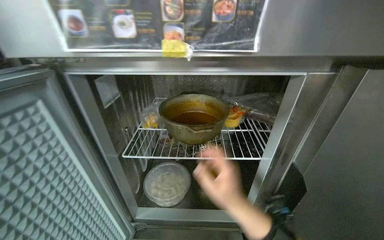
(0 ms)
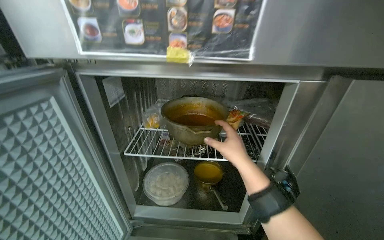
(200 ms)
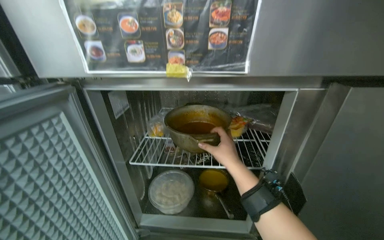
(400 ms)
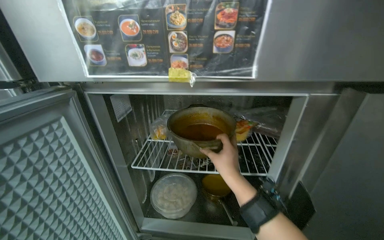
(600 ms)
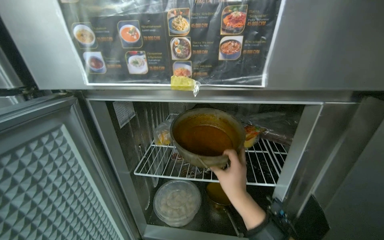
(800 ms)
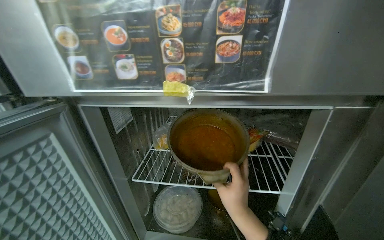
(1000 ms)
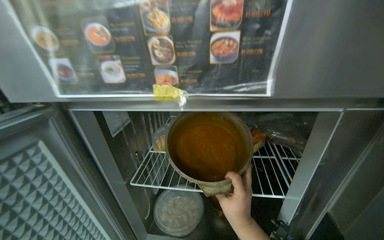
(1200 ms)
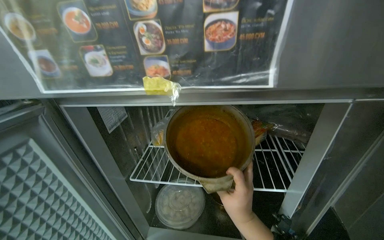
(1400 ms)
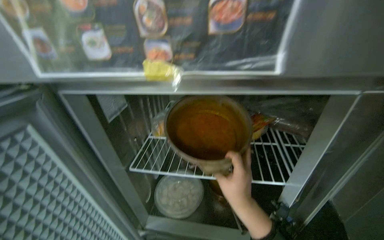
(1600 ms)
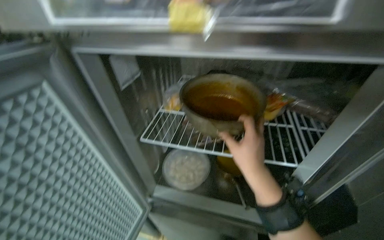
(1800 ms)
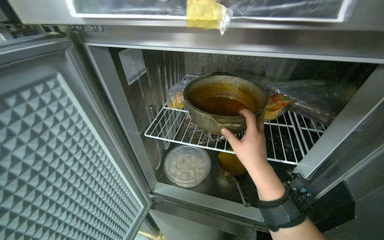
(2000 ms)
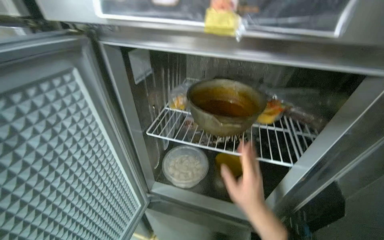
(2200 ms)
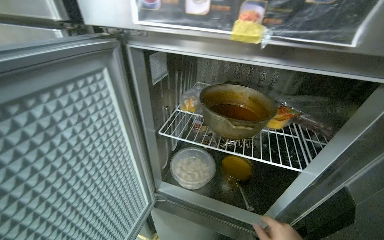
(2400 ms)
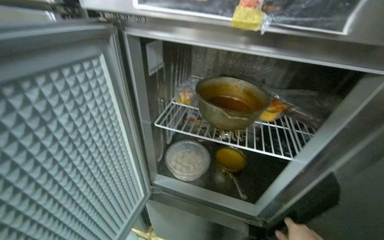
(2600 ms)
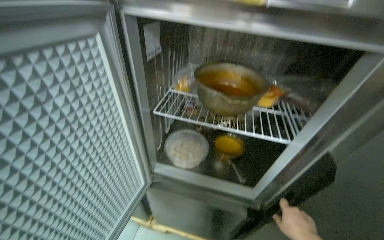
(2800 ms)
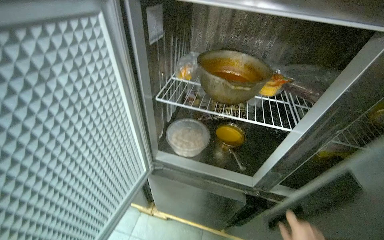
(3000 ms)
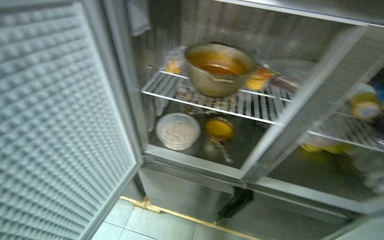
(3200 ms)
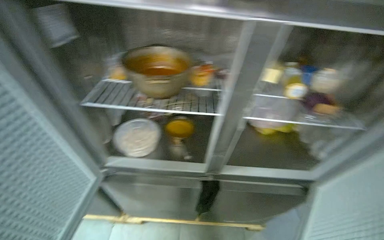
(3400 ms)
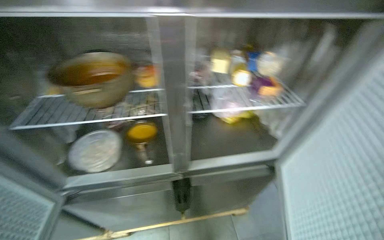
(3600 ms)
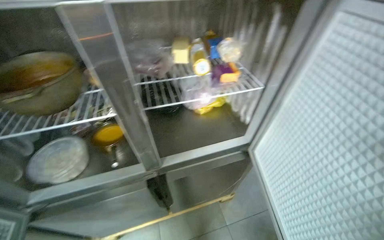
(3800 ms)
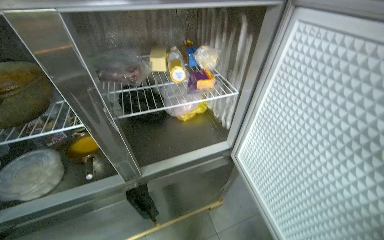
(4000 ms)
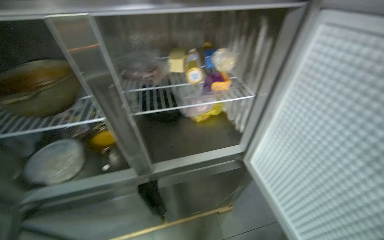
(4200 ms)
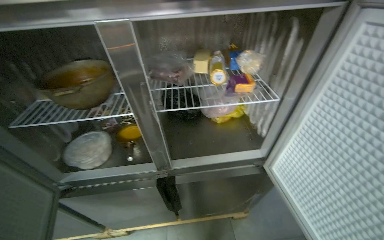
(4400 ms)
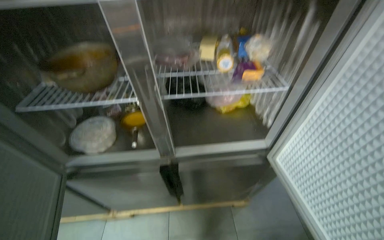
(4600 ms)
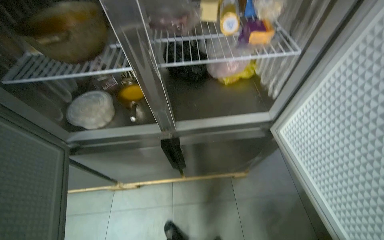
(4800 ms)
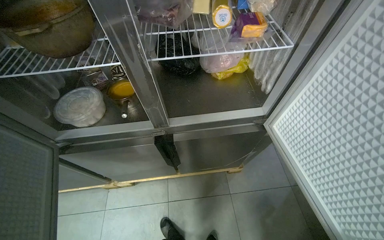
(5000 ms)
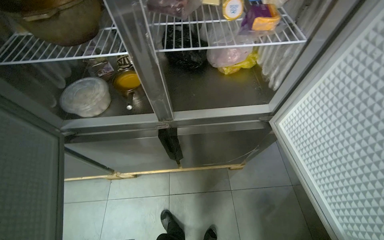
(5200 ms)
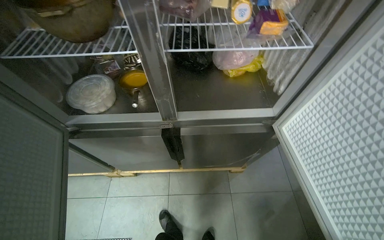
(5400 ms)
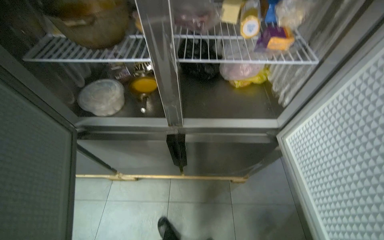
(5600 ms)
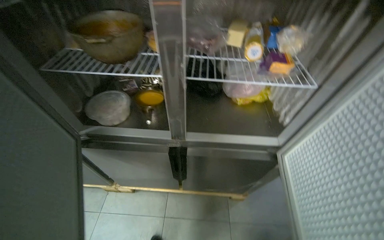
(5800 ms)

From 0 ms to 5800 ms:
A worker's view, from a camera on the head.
Job: organizing items.
The whole recording: Storing and retrieving food from refrigerator. The worker places a bag of food into the refrigerator and retrieves a pot of food.
From 0 ms to 1400 ms: The right hand heads farther from the camera, covering approximately 15 cm.
From 2800 ms to 4400 ms: The wearer moves some 40 cm.

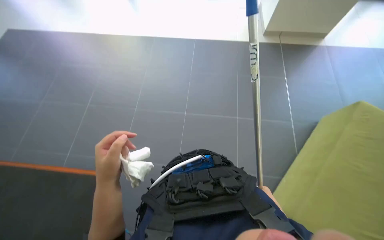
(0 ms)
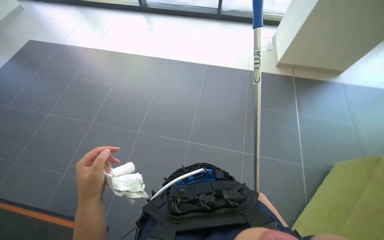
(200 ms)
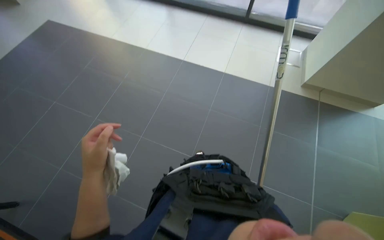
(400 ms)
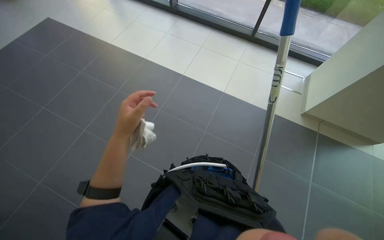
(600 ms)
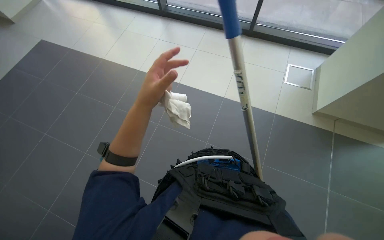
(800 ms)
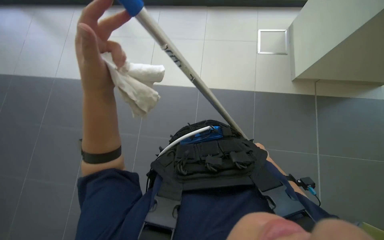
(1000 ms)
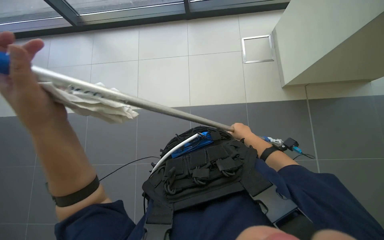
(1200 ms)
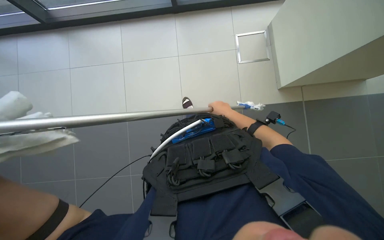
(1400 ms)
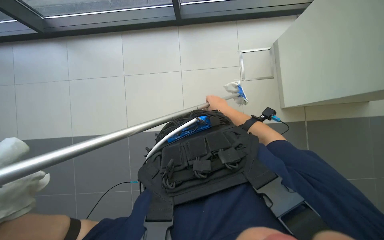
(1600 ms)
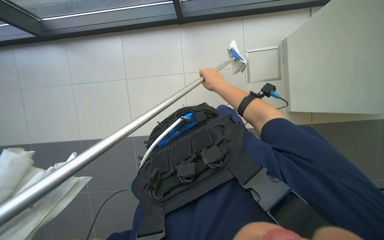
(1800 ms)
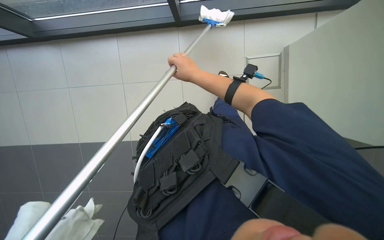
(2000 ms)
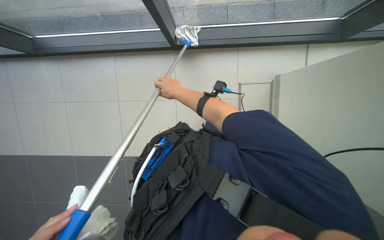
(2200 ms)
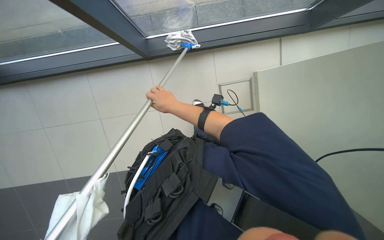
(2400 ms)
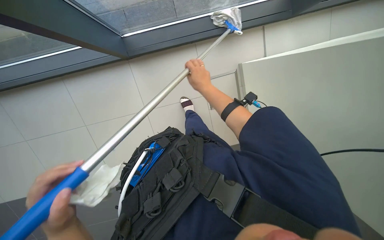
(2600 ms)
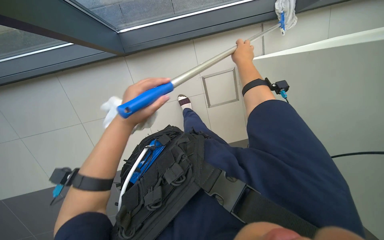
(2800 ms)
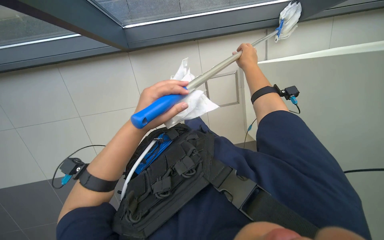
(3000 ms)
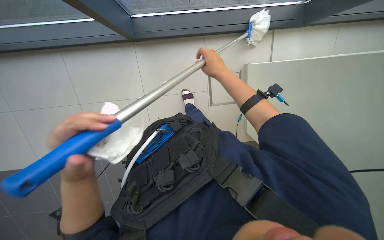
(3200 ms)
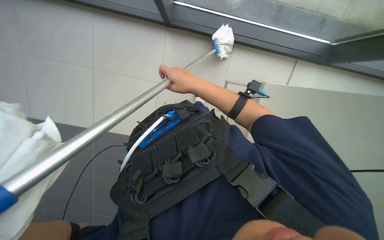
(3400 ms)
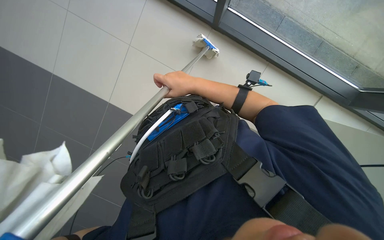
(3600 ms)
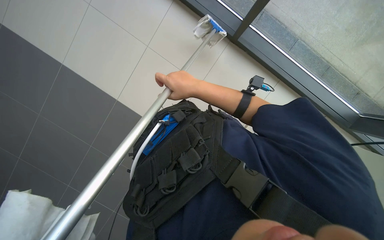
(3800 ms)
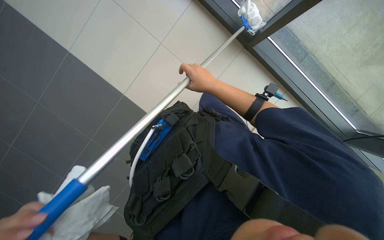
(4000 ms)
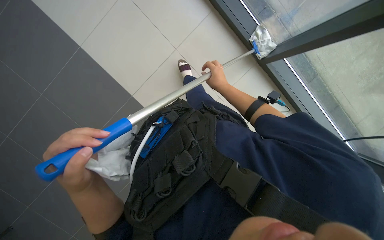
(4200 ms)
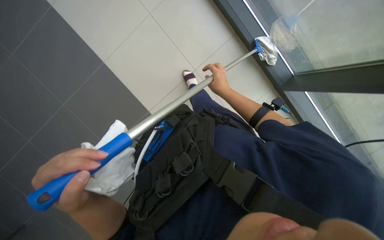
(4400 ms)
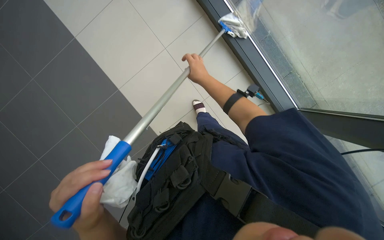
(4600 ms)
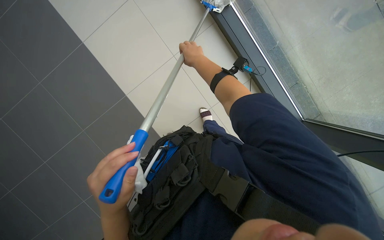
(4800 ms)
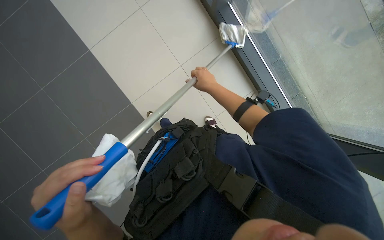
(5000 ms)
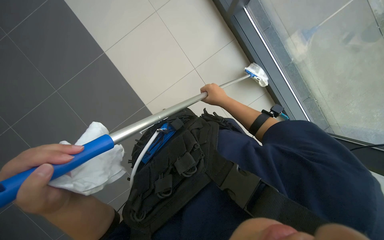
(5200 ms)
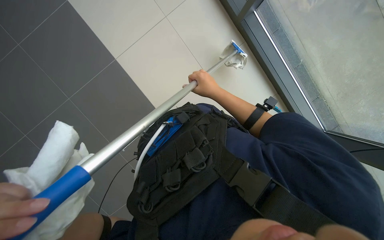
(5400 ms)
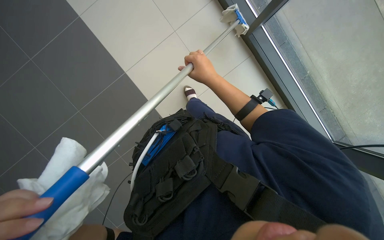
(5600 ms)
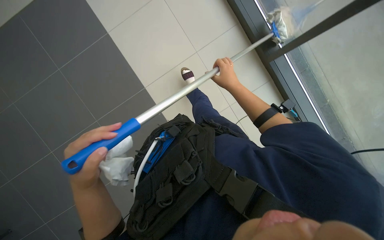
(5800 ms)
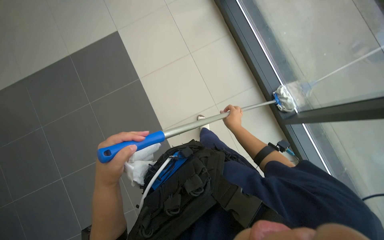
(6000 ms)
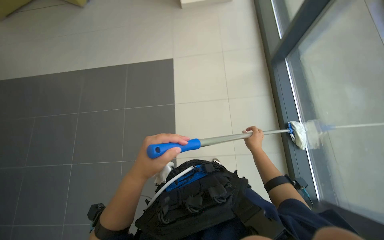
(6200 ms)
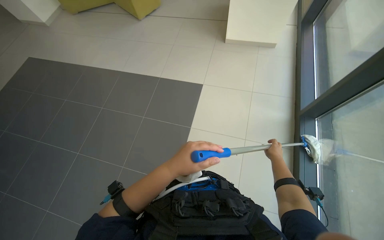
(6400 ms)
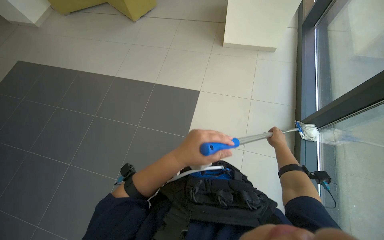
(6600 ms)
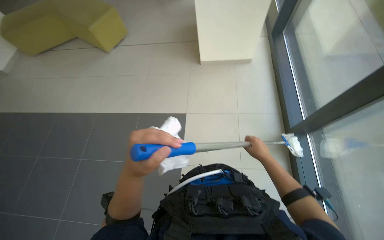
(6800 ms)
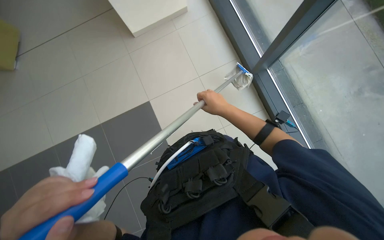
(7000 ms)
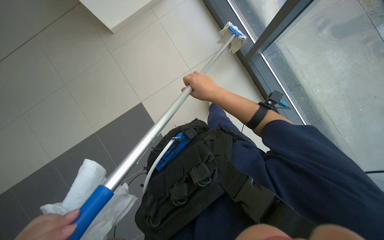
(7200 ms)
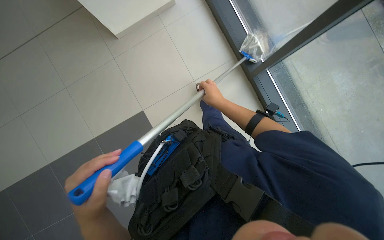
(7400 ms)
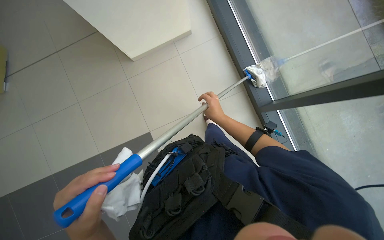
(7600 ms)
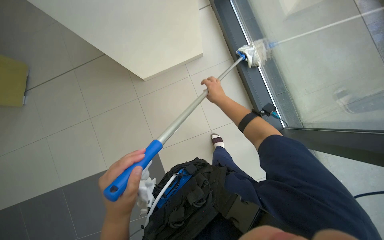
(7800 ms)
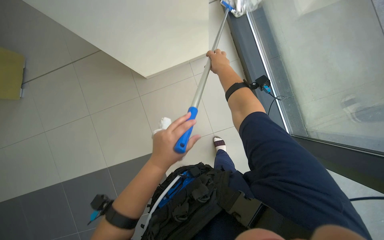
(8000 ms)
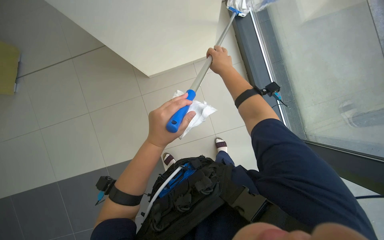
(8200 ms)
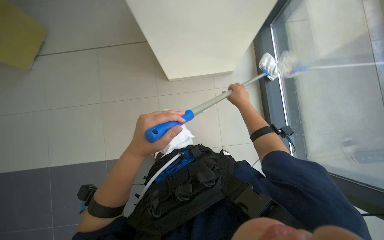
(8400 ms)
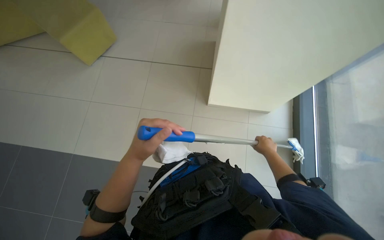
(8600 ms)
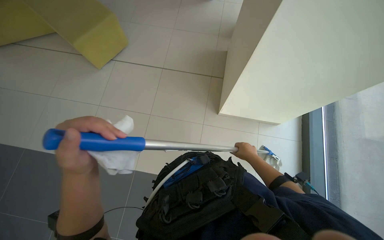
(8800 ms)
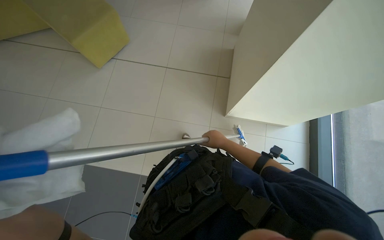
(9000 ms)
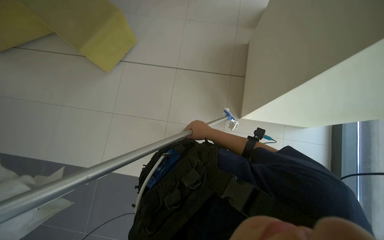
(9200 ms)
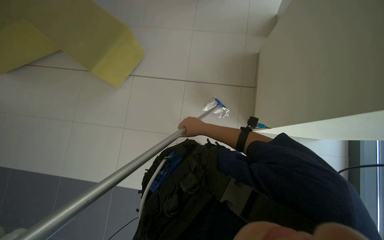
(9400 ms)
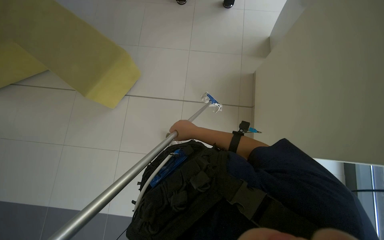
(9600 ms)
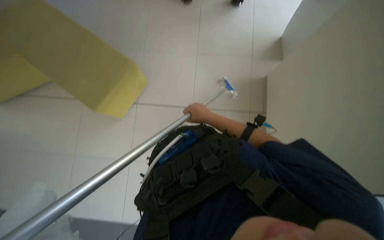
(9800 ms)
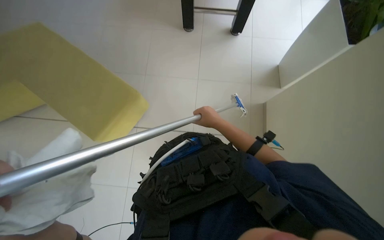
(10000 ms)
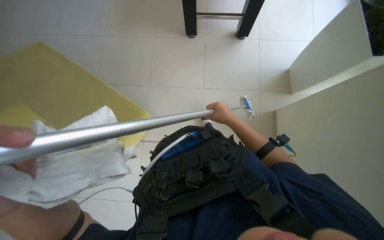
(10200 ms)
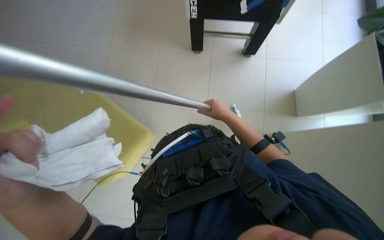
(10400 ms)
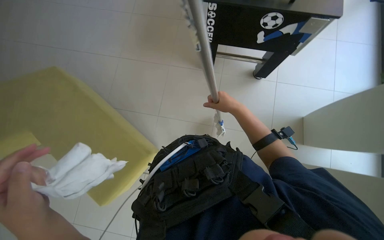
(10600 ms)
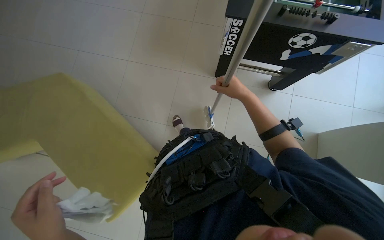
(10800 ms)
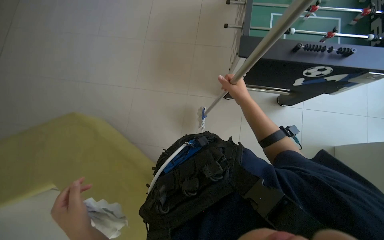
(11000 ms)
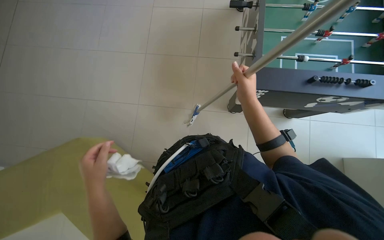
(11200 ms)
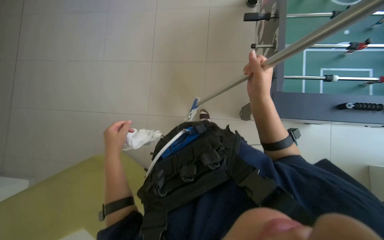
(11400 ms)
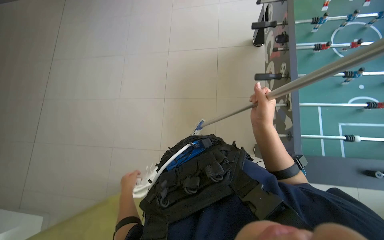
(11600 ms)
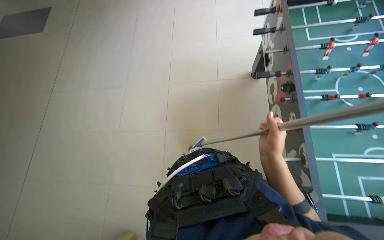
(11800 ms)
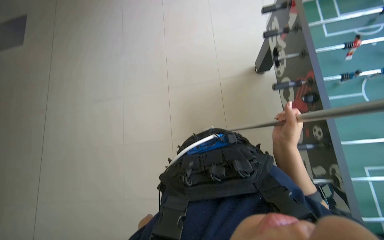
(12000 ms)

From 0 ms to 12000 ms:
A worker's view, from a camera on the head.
Job: cleaning windows.
The whole recording: Cleaning glass wall with long-handled tool. The worker cleans the glass wall using a long-handled cleaning tool.
From 1600 ms to 3000 ms: The right hand is displaced up the picture by some 15 cm, and travels to the left and back again, some 20 cm each way.
From 3000 ms to 4400 ms: The right hand moves down the picture and farther from the camera, roughly 25 cm, and travels to the left and back again, roughly 30 cm each way.
From 4400 ms to 6000 ms: The right hand is displaced down the picture by about 15 cm.
From 7600 ms to 9000 ms: The view tips upward by some 15 degrees. The right hand travels up the picture and back again, approximately 15 cm each way.
From 9000 ms to 10400 ms: The right hand shifts approximately 10 cm up the picture.

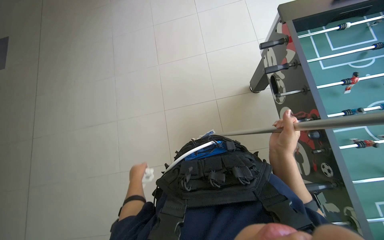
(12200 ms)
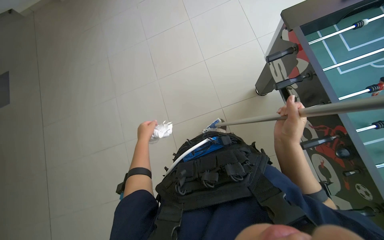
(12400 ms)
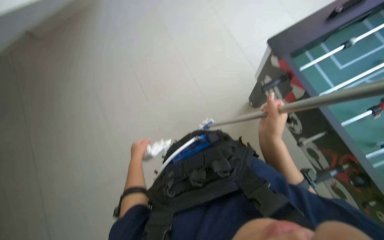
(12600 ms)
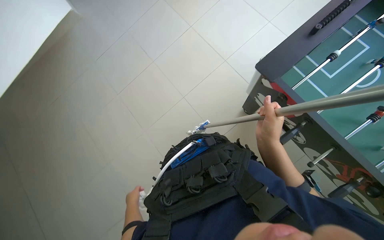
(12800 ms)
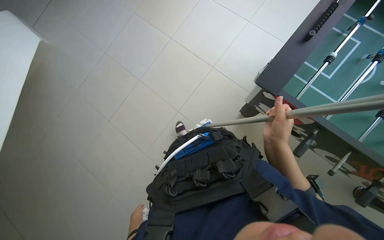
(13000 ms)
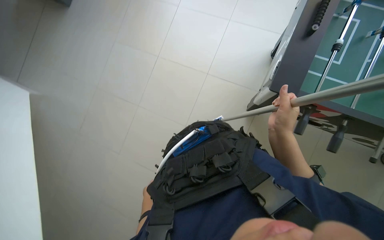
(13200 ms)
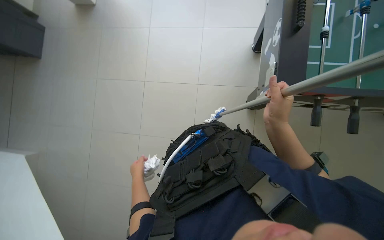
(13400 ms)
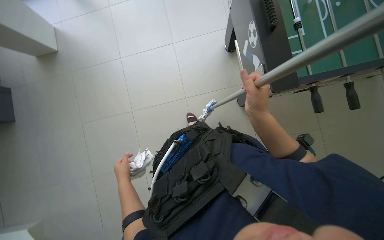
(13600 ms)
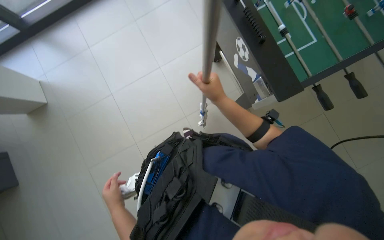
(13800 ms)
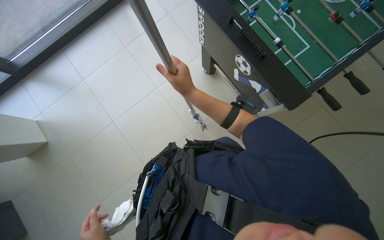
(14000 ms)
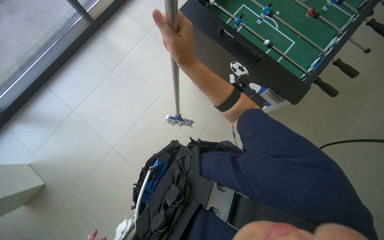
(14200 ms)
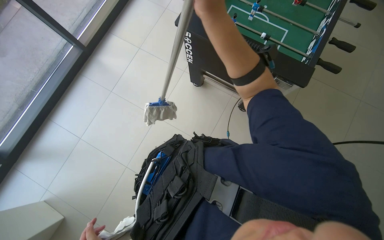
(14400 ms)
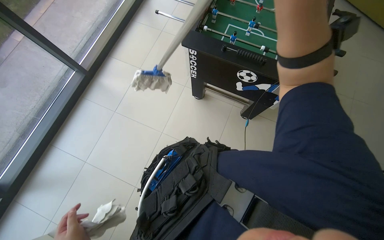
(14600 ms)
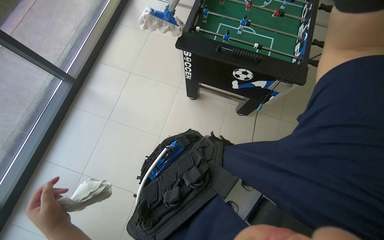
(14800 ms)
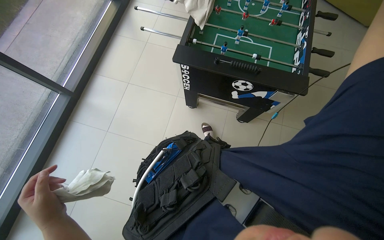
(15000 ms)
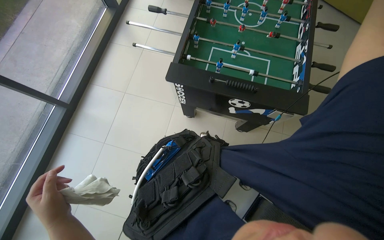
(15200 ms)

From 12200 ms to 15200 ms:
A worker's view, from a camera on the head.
Job: cleaning windows.
The whole recording: Cleaning glass wall with long-handled tool. The worker cleans the glass wall using a long-handled cleaning tool.
From 12200 ms to 13800 ms: The head travels roughly 1 m. The wearer's head swings roughly 105 degrees to the right.
From 13800 ms to 15200 ms: The head travels approximately 40 cm. The camera pitches upward, by about 15 degrees. The scene rotates counterclockwise by about 45 degrees.
